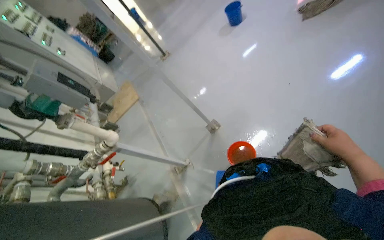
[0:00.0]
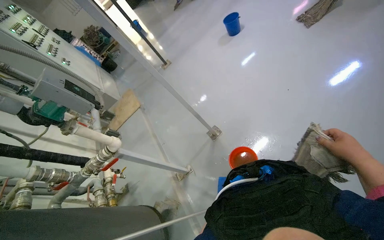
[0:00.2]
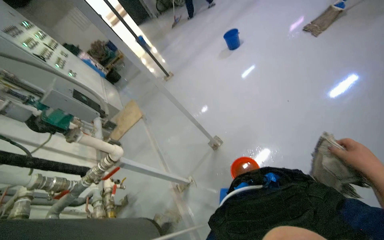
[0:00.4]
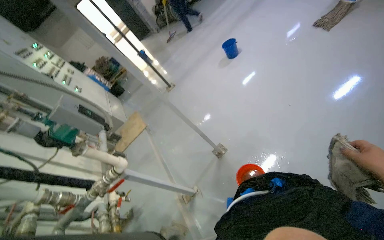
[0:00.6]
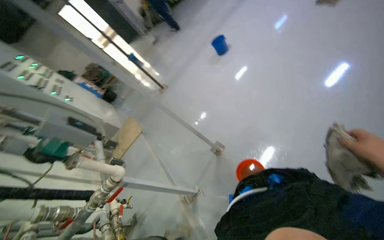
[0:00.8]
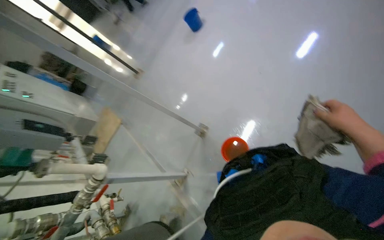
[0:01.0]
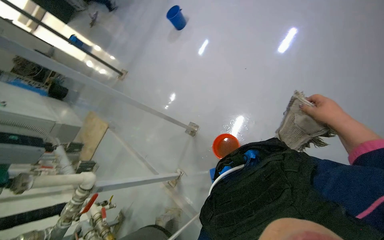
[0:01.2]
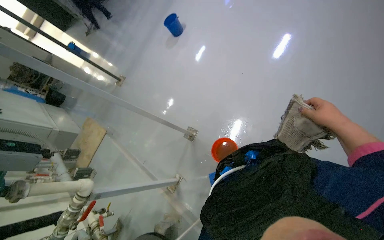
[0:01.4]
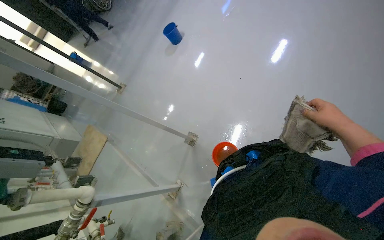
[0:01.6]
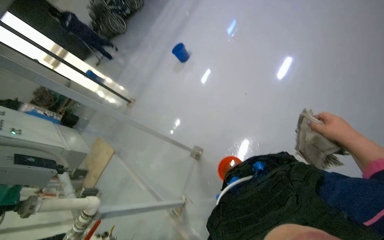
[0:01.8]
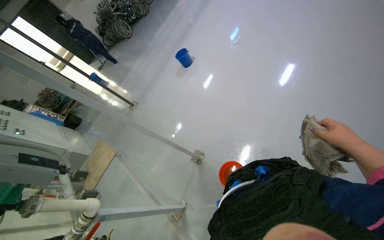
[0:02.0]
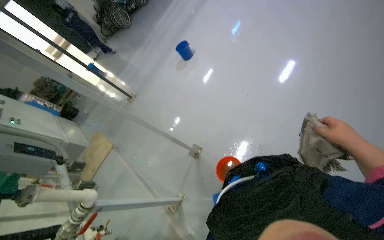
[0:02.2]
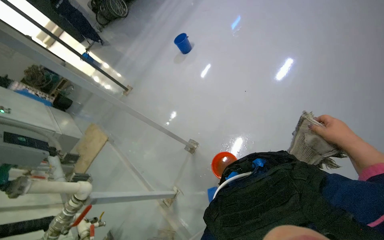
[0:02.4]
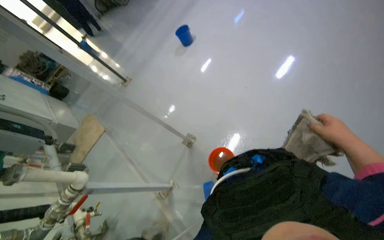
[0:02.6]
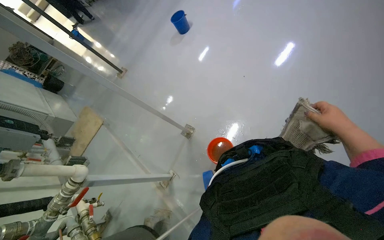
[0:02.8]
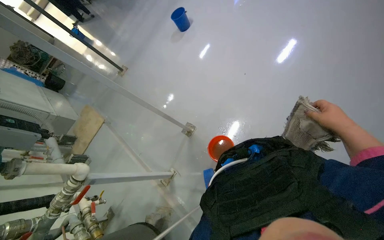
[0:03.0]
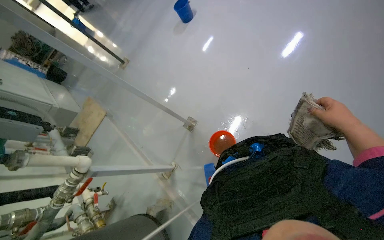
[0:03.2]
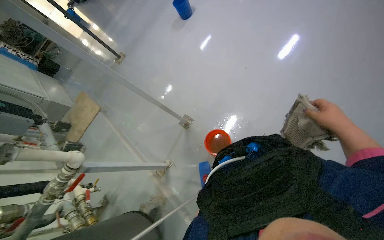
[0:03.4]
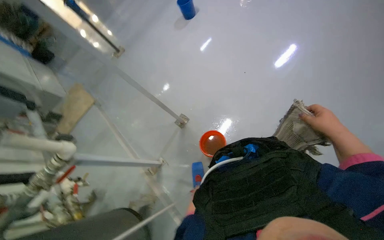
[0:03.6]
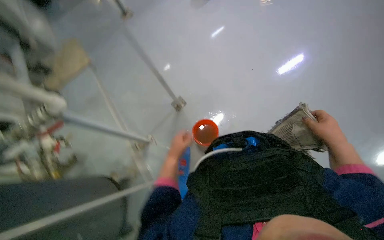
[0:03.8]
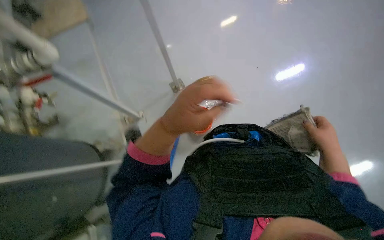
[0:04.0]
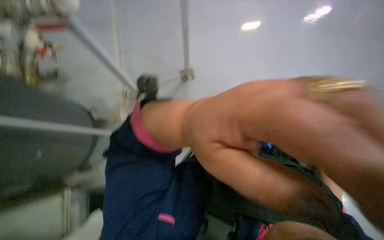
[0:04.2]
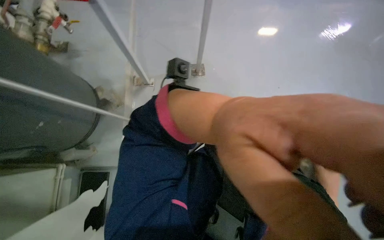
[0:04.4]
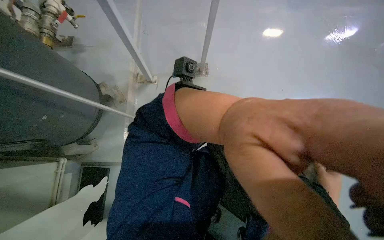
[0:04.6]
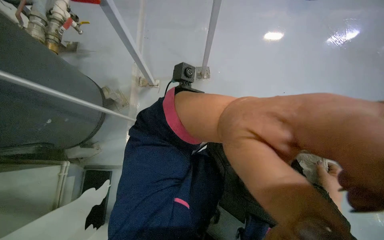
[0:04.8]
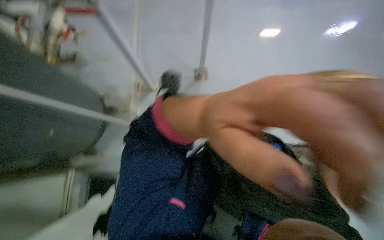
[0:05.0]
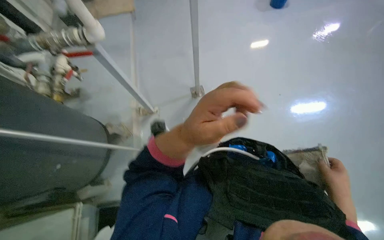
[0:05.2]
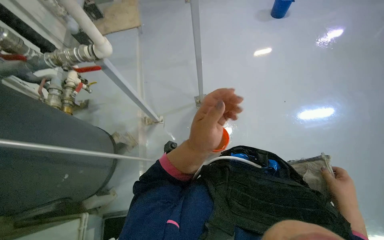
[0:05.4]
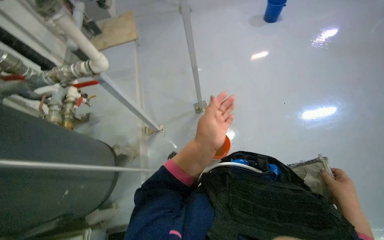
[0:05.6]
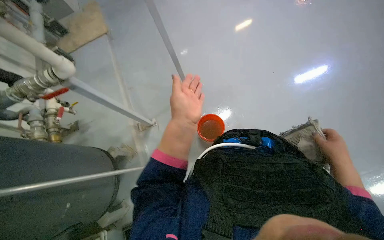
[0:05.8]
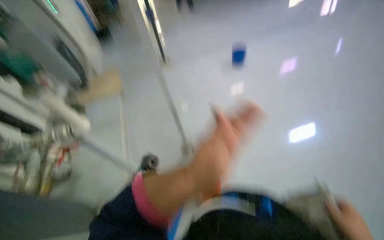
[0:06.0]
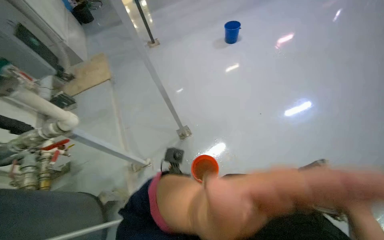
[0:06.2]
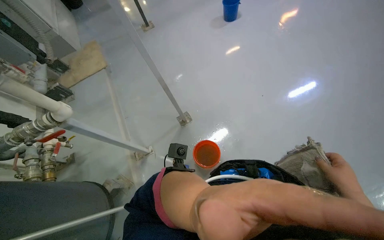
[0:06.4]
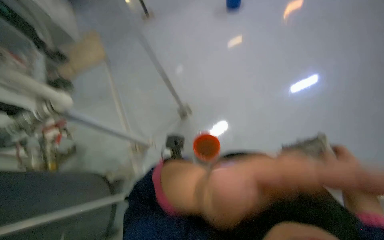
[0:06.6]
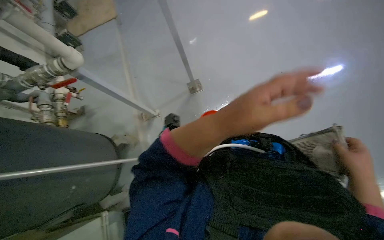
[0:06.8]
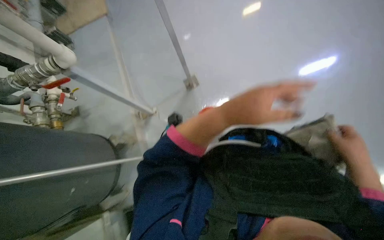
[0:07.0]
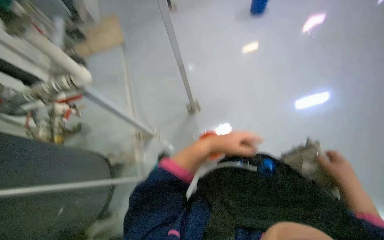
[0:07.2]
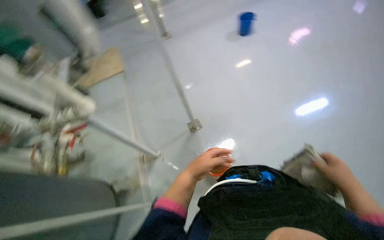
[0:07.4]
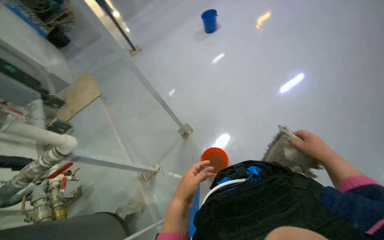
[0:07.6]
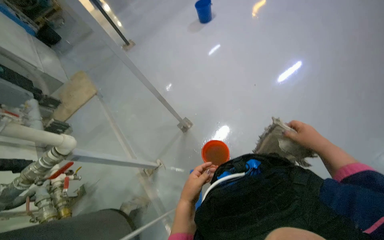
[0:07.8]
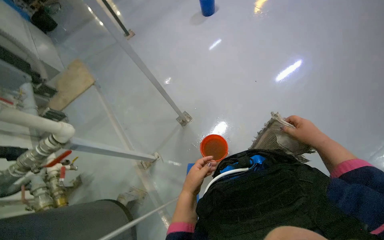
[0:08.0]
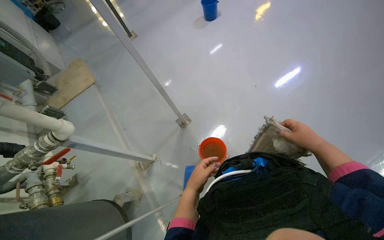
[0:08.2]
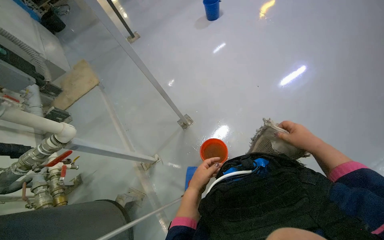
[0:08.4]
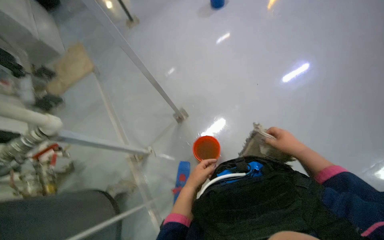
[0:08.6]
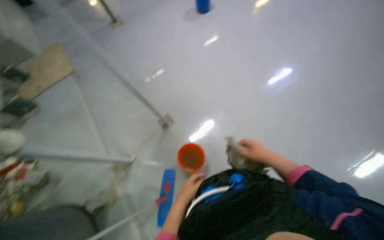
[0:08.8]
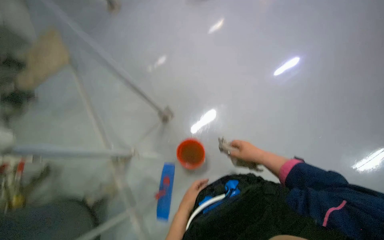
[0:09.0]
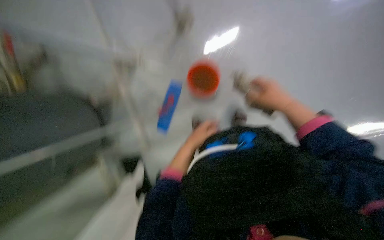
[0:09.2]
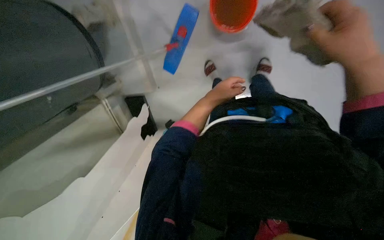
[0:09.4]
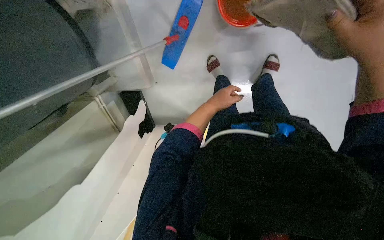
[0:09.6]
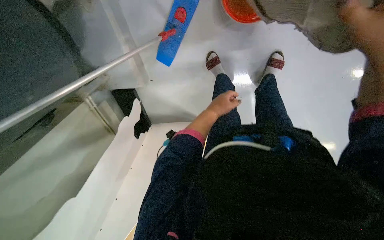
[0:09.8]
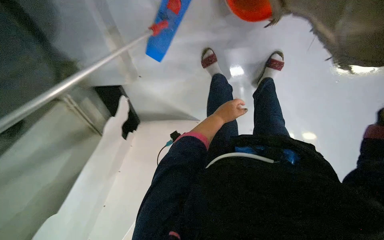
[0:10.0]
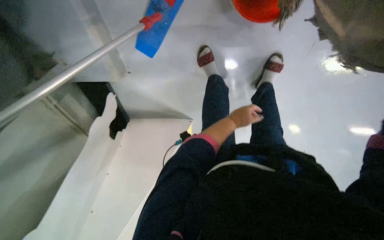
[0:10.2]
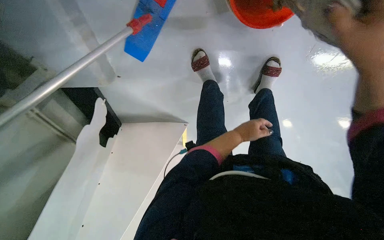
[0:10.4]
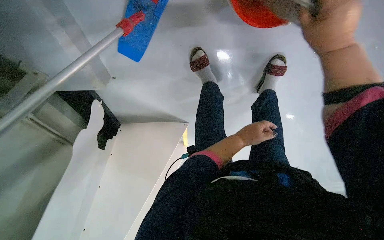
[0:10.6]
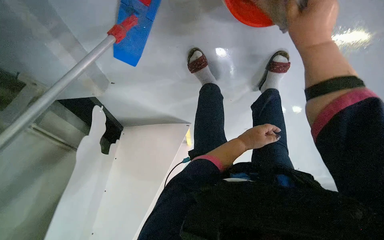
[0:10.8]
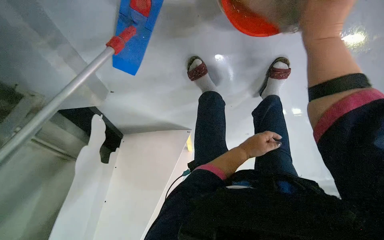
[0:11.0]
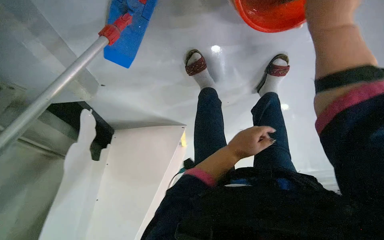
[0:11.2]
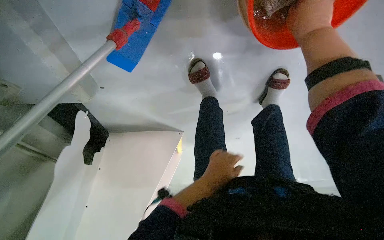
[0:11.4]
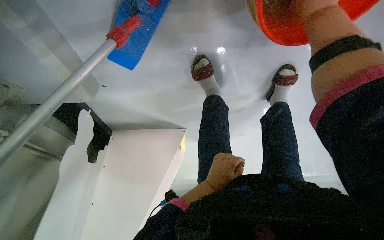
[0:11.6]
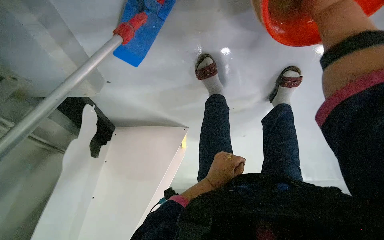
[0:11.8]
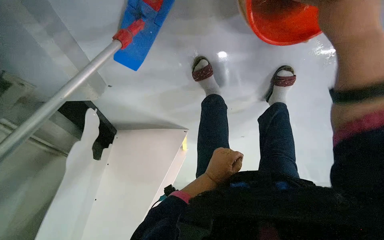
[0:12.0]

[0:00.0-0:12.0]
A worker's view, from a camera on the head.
Job: wiping surfaces.
The whole recording: Wiping floor and low surfaces. The worker wipes the floor and low surfaces with a cloth, dipping it into a bucket.
0:00.0 to 0:01.6: The wearer's head swings roughly 25 degrees to the right.
0:03.0 to 0:04.4: The wearer looks about 15 degrees further downward. The scene rotates clockwise by some 55 degrees.
0:04.4 to 0:06.0: The view tips upward by approximately 30 degrees.
0:07.6 to 0:09.0: The left hand travels farther from the camera and down the picture by roughly 20 cm, while the right hand travels to the left by approximately 10 cm.
0:09.0 to 0:10.4: The camera travels some 50 cm. The view tilts roughly 65 degrees downward.
0:10.4 to 0:12.0: The right hand shifts roughly 10 cm to the left. The left hand goes approximately 20 cm to the left and nearer to the camera.

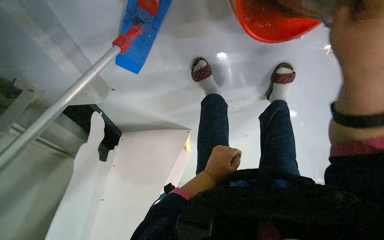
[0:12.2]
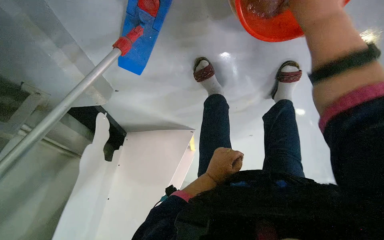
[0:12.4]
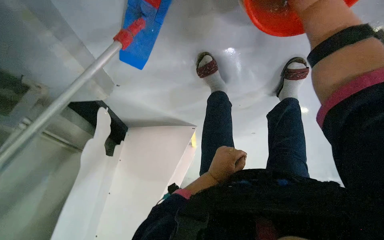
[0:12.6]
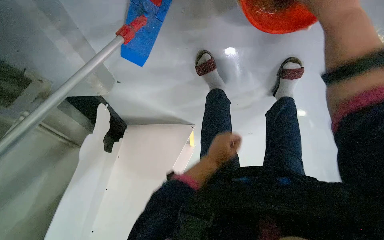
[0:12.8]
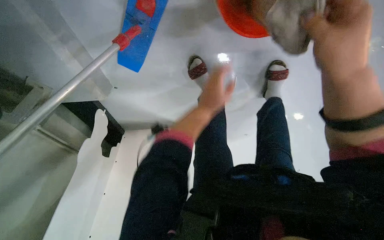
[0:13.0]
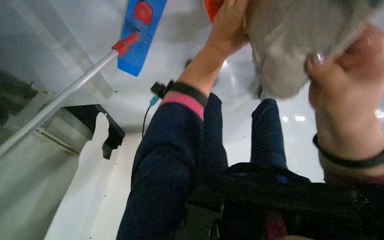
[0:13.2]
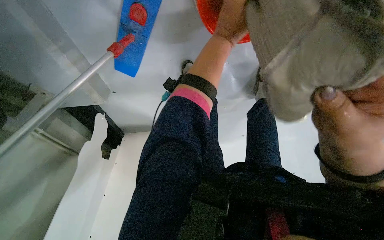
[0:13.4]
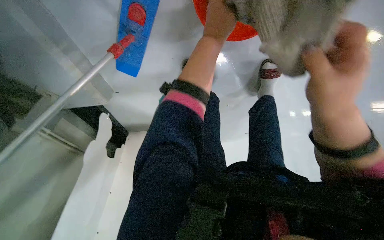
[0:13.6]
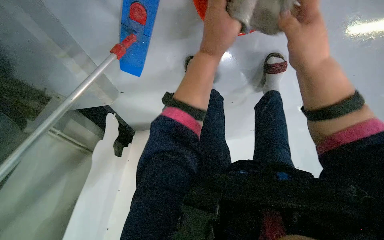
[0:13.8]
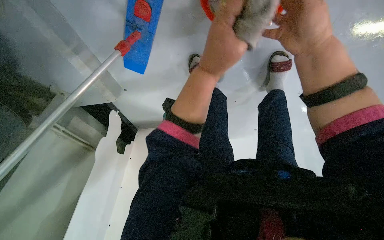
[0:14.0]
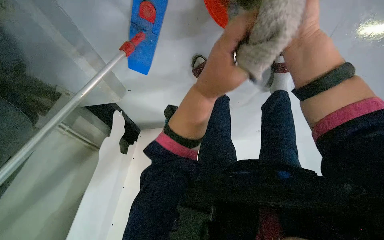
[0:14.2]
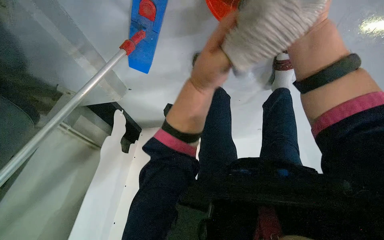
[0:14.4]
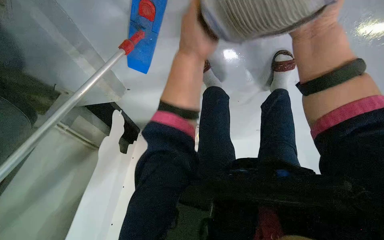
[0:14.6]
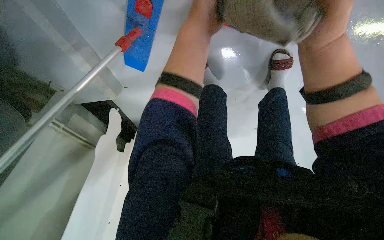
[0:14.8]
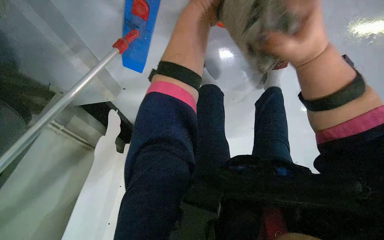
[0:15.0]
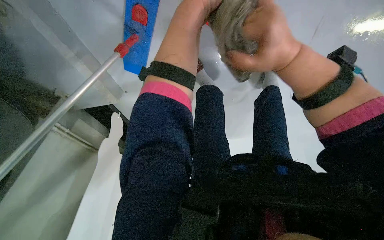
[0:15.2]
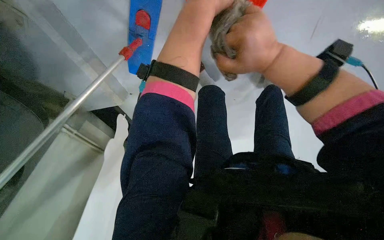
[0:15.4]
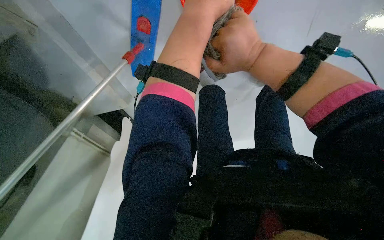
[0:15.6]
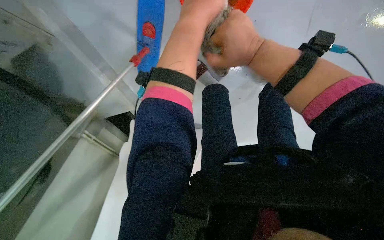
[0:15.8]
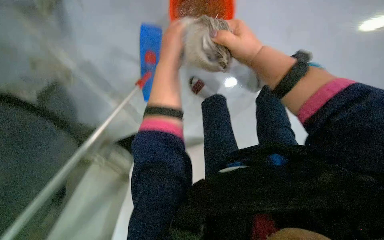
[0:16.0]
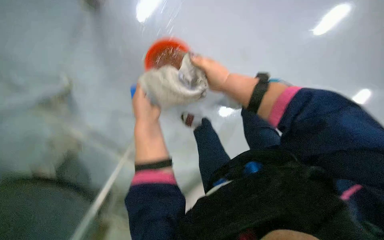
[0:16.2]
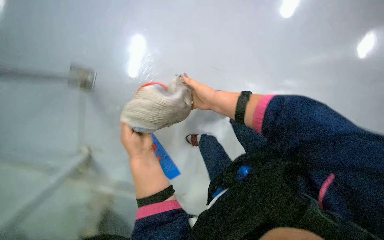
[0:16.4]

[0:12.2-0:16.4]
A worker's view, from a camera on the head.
Job: wiping surfaces.
The whole recording: Wiping floor and low surfaces. The worker wipes the floor and low surfaces with a cloth, dipping it into a bucket.
0:12.2 to 0:13.6: The right hand goes up and down the picture, approximately 20 cm each way, reversing 2 times; the left hand goes some 35 cm up the picture.
0:13.6 to 0:15.0: The left hand moves nearer to the camera, roughly 10 cm, and moves approximately 15 cm down the picture and comes back; the right hand shifts approximately 10 cm up the picture.
0:15.0 to 0:16.4: The view pans to the left by some 15 degrees. The view tips upward by some 30 degrees. Everything in view rotates approximately 45 degrees counterclockwise.

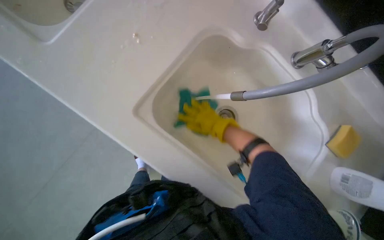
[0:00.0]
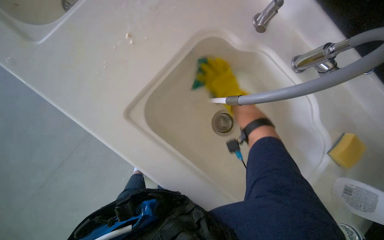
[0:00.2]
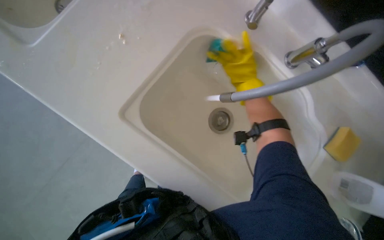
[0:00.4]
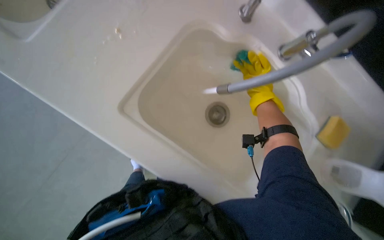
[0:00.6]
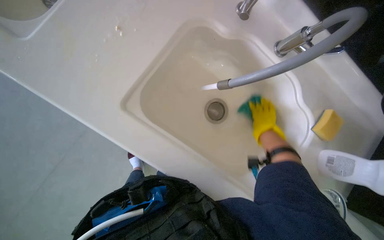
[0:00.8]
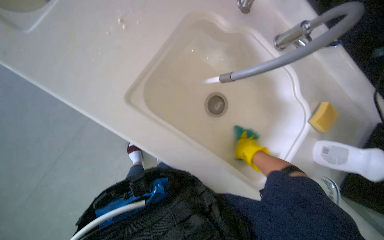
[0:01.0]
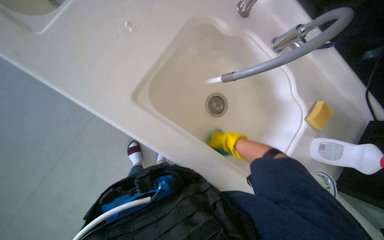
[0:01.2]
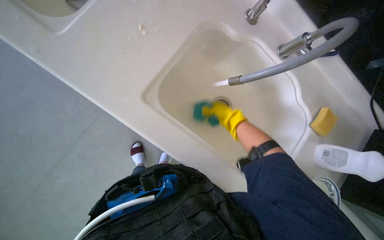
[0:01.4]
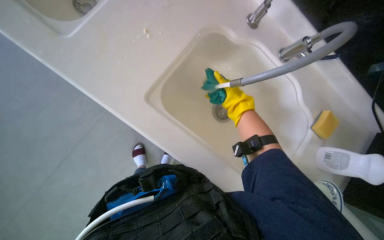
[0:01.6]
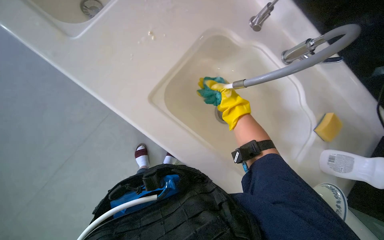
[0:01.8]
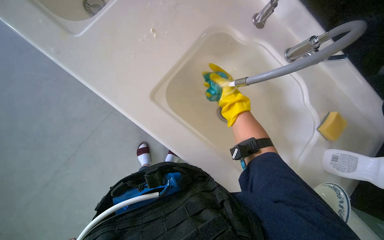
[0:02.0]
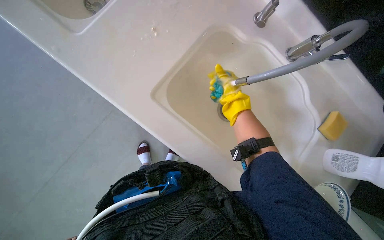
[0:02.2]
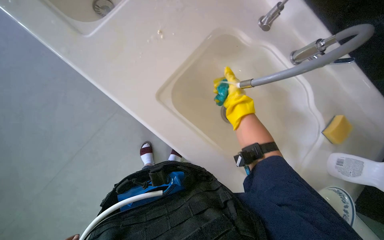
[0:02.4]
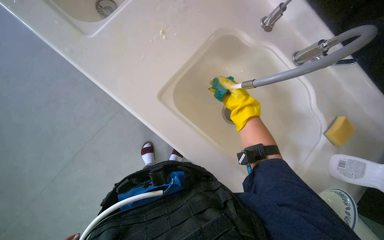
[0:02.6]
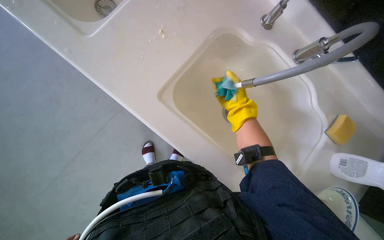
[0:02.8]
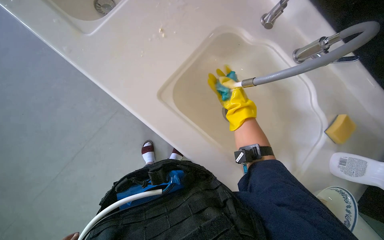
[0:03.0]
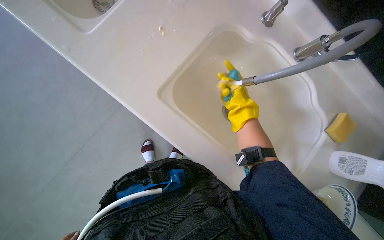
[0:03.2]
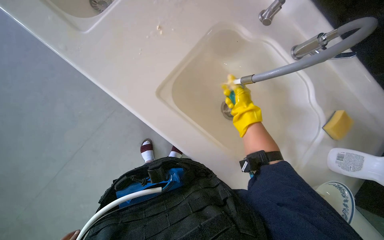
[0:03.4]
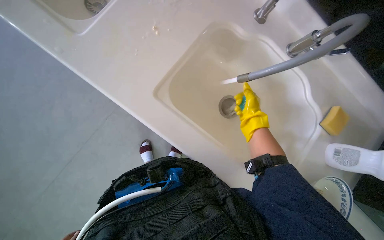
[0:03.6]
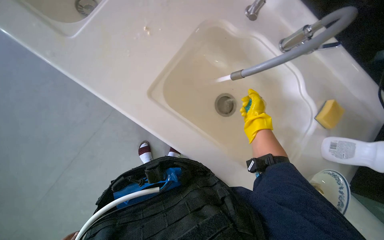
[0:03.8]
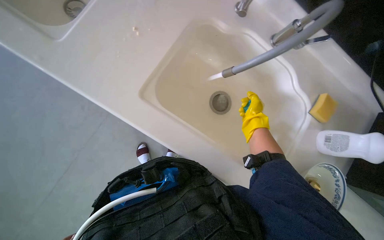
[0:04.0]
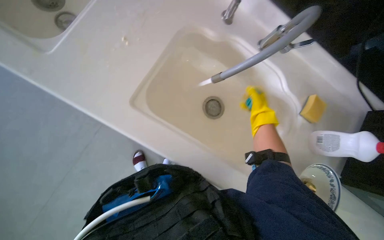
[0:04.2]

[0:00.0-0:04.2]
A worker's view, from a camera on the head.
Job: cleaning kitchen.
The whole recording: Cleaning kitchen sink and counter. The worker scrubs the kitchen sink and wipes the counter with a cloth.
0:00.0 to 0:01.4: The right hand moves up and down the picture over some 20 cm, changing direction 2 times.
0:02.8 to 0:04.2: The right hand moves to the right, roughly 15 cm.
